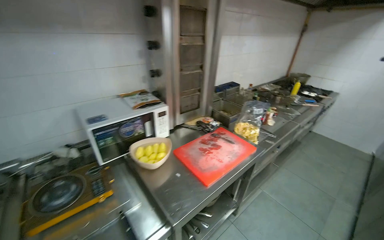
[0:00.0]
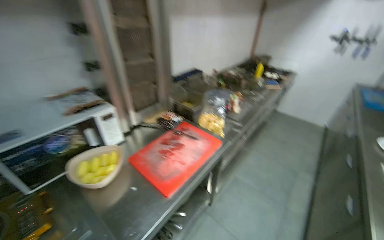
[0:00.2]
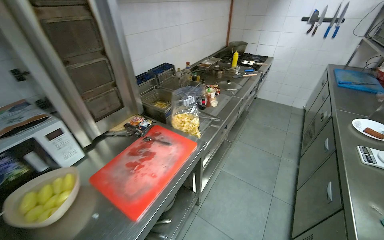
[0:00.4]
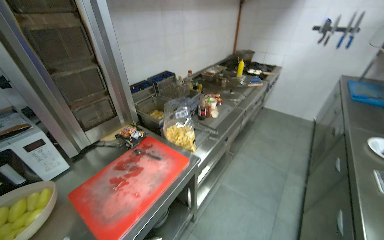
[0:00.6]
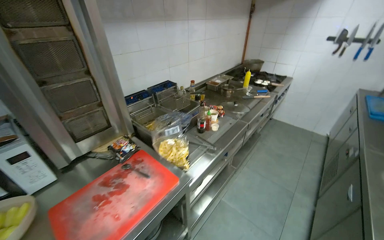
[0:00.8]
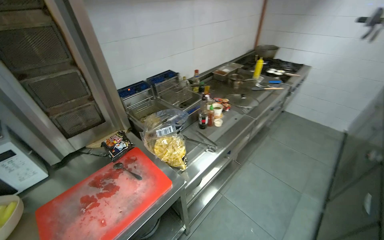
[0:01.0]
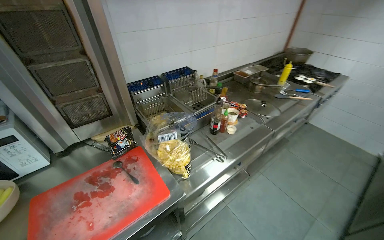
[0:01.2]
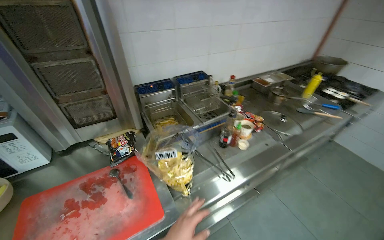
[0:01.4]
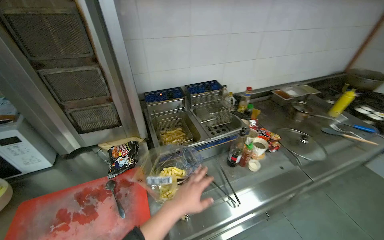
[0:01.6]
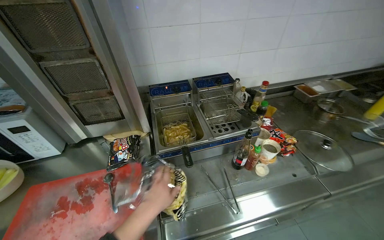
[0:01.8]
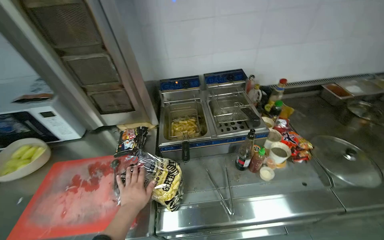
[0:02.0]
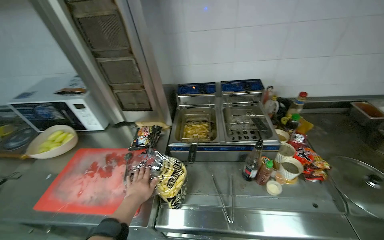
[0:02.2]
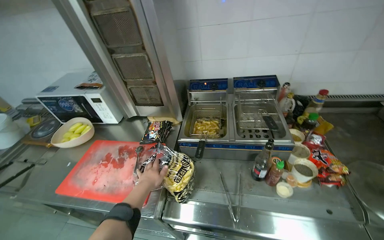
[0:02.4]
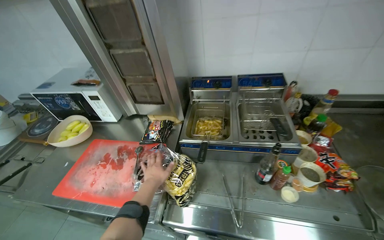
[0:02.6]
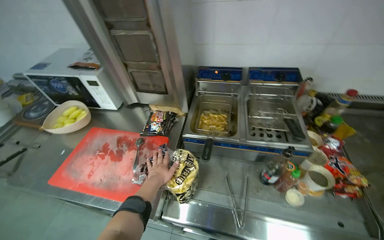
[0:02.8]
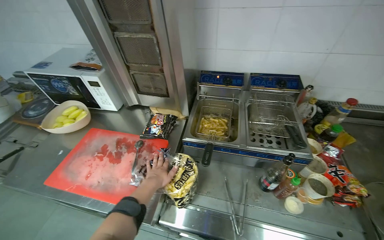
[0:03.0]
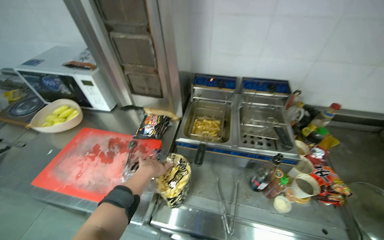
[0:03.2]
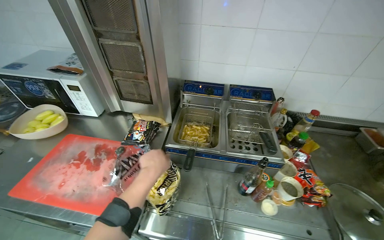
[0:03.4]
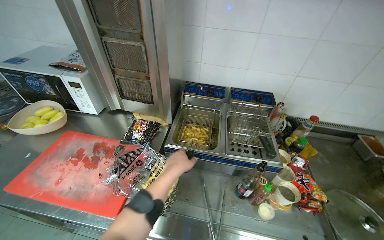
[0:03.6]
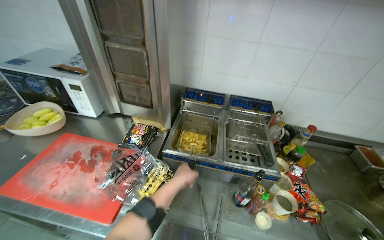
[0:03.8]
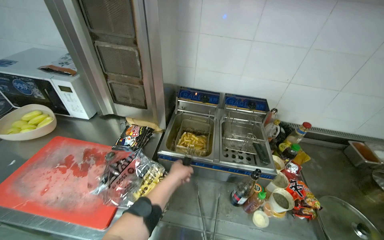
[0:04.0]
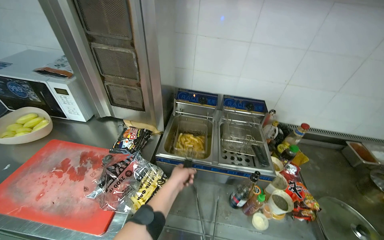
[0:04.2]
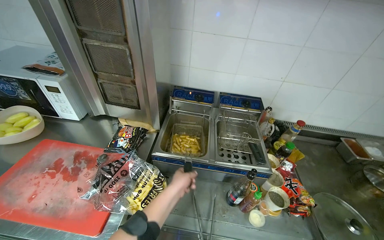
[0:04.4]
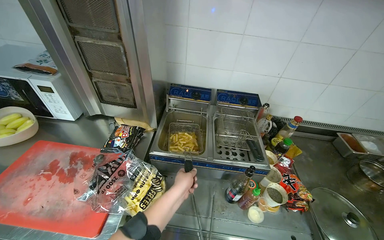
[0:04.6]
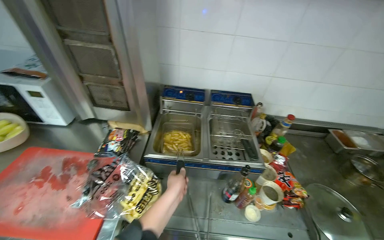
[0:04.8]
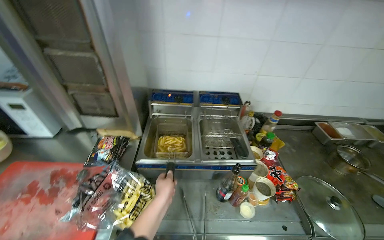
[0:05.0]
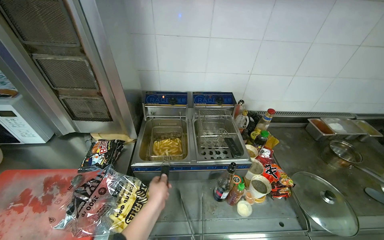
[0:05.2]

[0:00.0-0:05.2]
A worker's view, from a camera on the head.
Job: cooking food.
The whole recording: Frying french fries. The worker fries french fries in the deep fryer, shaking the basket and turning off the machine.
0:00.0 to 0:01.8: The camera travels approximately 1 m. The head turns to the left by about 25 degrees. The camera pitches downward, by some 15 degrees.
0:01.8 to 0:03.4: The head rotates about 25 degrees to the left.

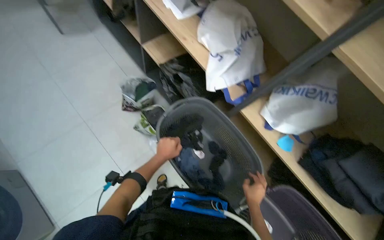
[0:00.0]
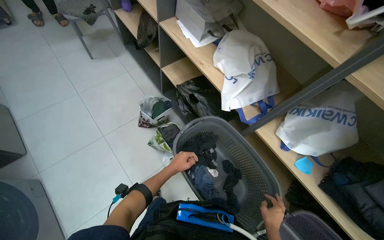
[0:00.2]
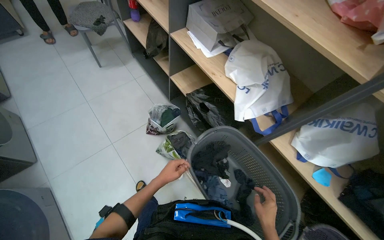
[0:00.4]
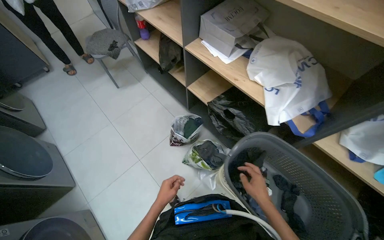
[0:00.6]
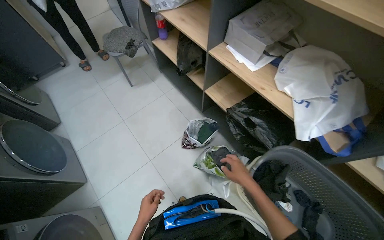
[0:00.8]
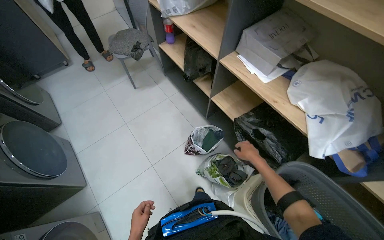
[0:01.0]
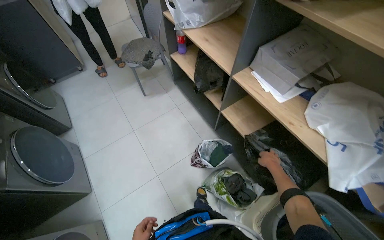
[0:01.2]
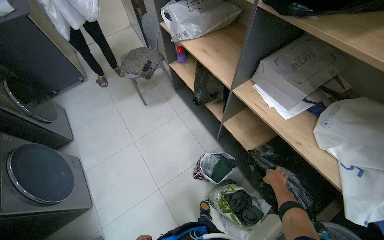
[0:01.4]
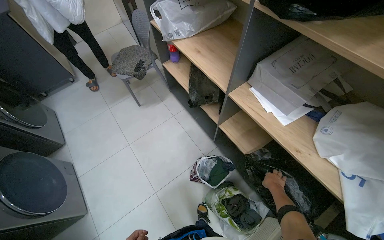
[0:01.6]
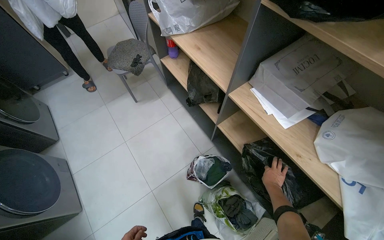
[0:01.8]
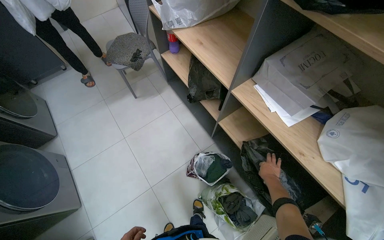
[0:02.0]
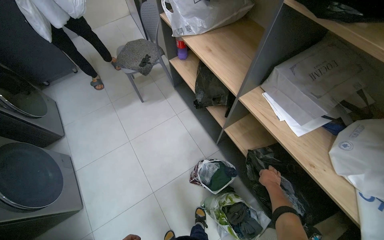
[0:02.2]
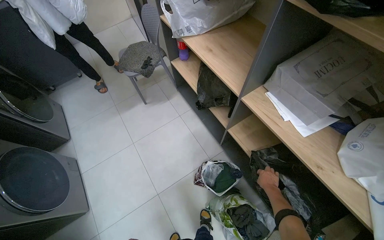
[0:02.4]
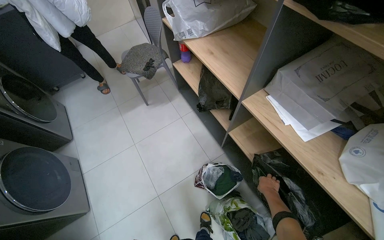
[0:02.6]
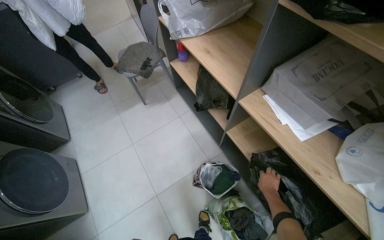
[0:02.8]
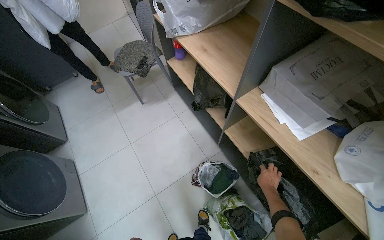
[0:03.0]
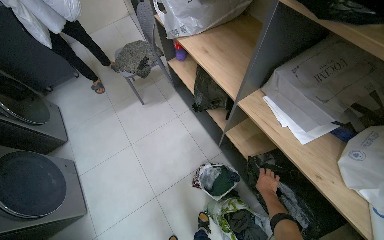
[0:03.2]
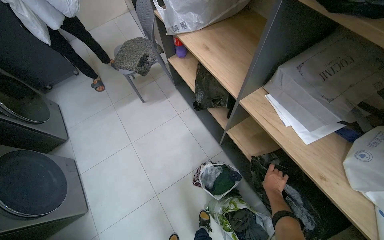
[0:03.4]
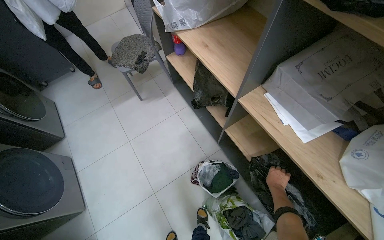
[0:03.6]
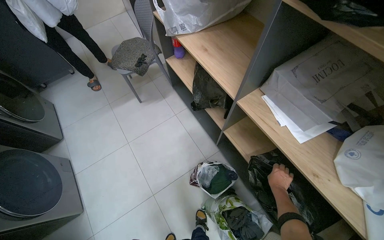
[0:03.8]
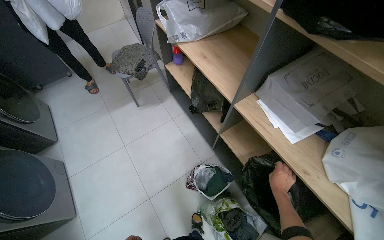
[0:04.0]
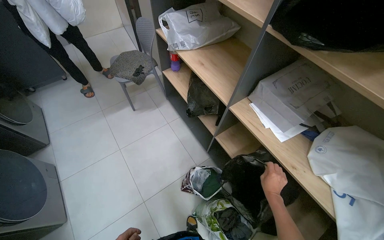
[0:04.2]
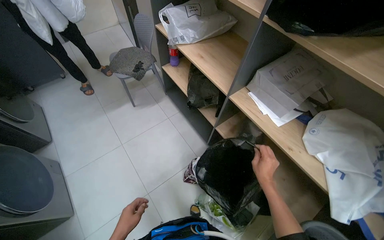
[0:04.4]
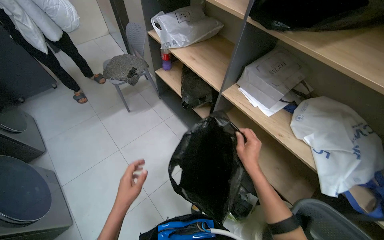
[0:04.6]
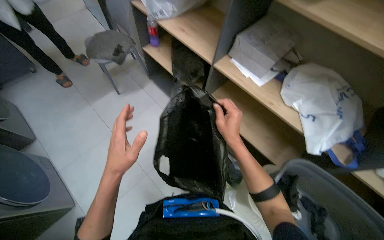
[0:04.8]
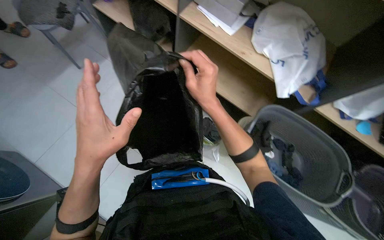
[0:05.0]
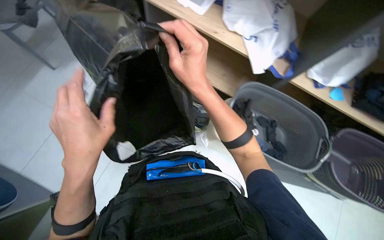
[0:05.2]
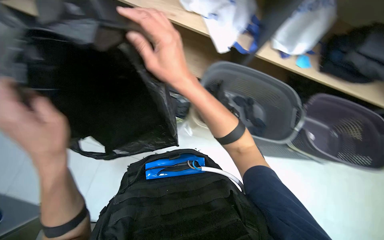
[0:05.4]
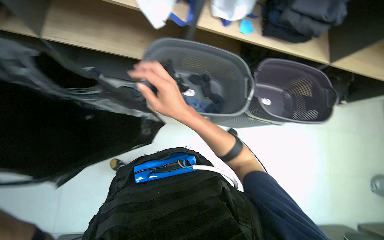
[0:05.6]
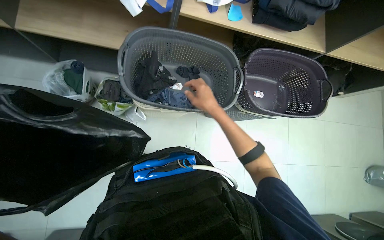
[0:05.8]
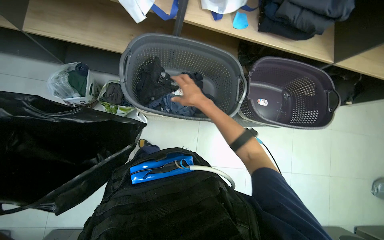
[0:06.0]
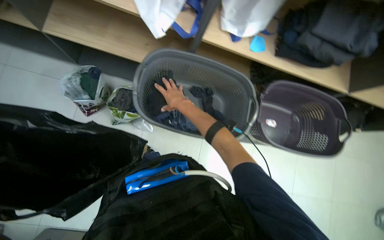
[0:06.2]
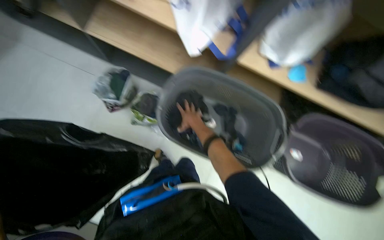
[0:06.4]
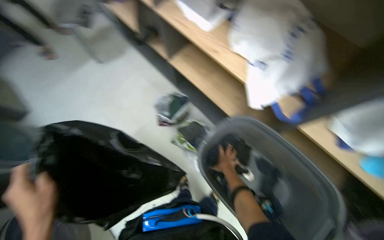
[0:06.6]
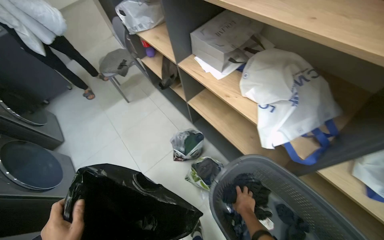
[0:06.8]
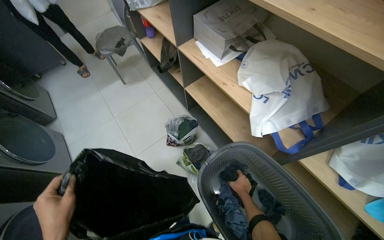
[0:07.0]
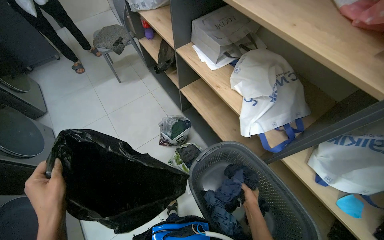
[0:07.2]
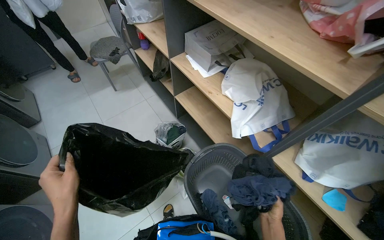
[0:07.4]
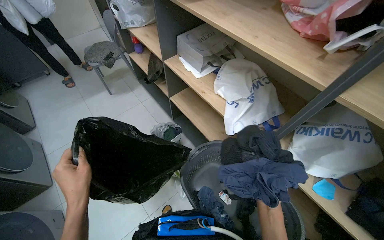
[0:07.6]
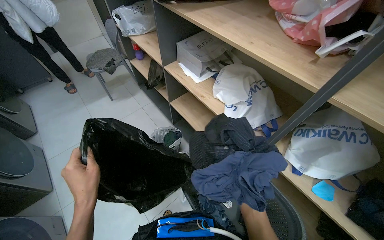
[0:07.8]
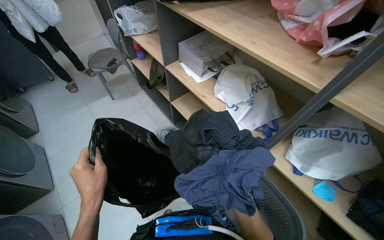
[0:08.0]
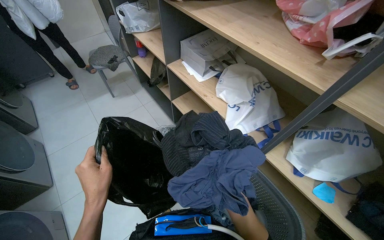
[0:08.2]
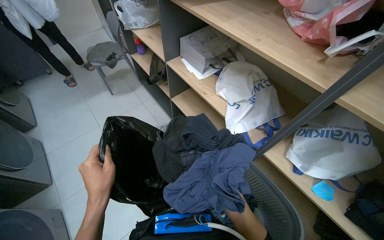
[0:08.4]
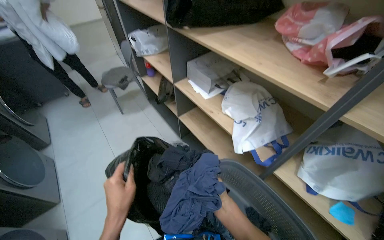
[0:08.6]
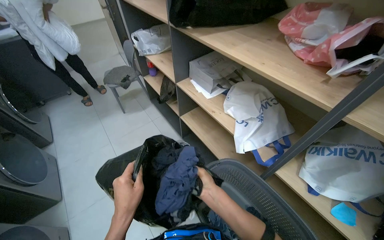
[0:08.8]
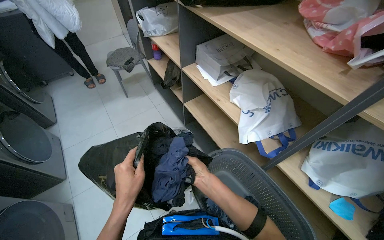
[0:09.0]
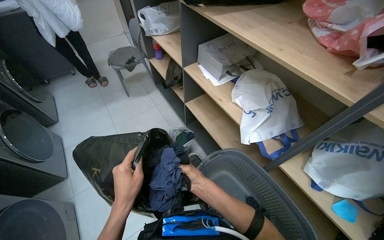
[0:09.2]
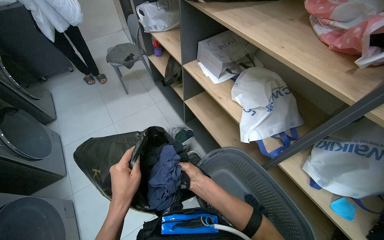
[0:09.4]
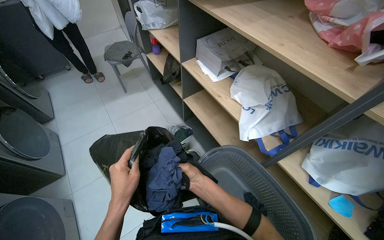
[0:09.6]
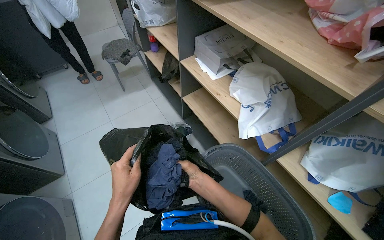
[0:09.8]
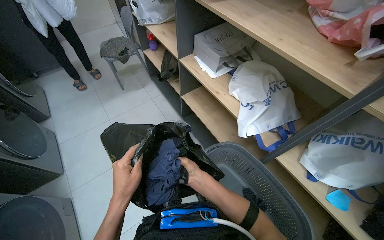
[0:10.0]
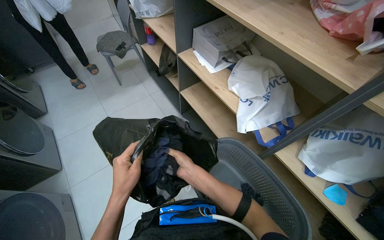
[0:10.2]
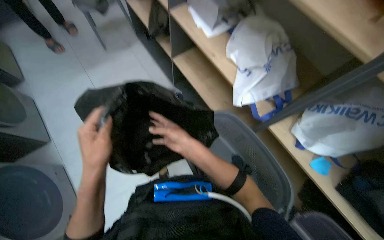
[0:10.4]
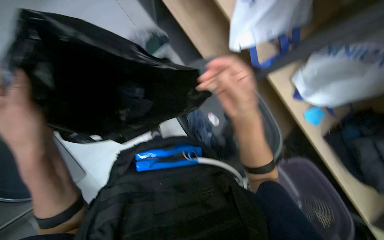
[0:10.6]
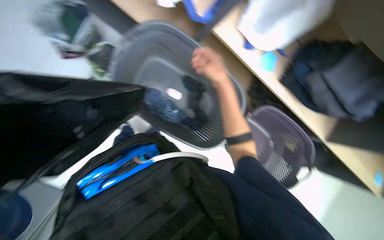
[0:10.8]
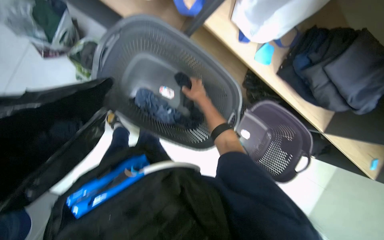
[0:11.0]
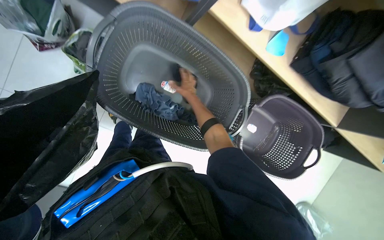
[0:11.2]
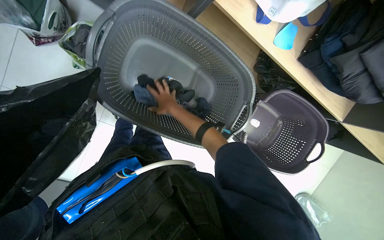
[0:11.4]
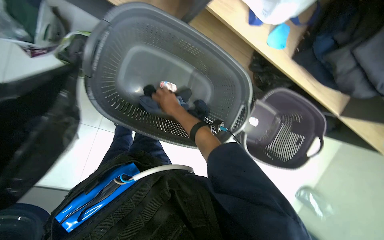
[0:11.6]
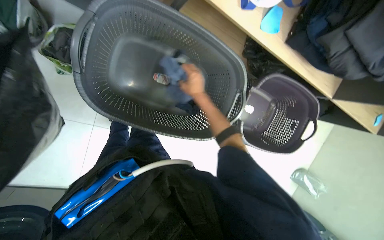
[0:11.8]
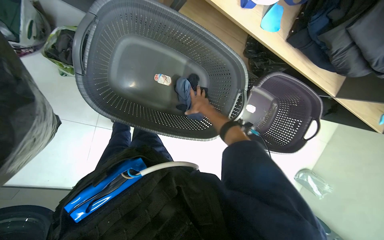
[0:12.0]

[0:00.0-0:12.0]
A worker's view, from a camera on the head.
Job: managing laundry.
The whole recording: Organizing clothes into bag and shelf. The worker transfers clothes between a black bag, a laundry basket, and a shelf.
0:00.0 to 0:01.6: The camera is carried roughly 50 cm. The view swings about 15 degrees to the left.
0:03.0 to 0:04.4: The right hand shifts some 25 cm nearer to the camera and to the left.
0:04.4 to 0:06.0: The head rotates approximately 50 degrees to the right. The camera pitches downward, by about 30 degrees.
0:06.0 to 0:07.6: The wearer looks roughly 50 degrees further to the left. The view tips upward by some 30 degrees.
0:09.0 to 0:10.4: The view tips downward by some 15 degrees.
0:10.4 to 0:12.0: The wearer's head swings about 35 degrees to the right. The view tilts roughly 45 degrees downward.

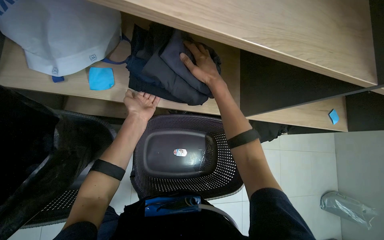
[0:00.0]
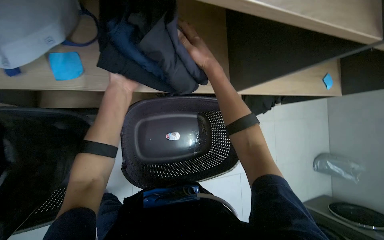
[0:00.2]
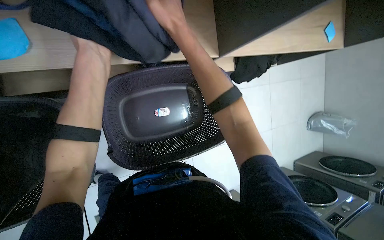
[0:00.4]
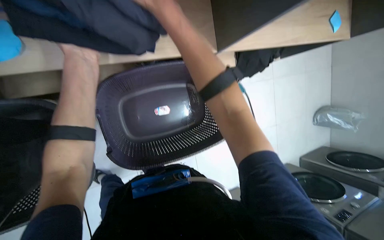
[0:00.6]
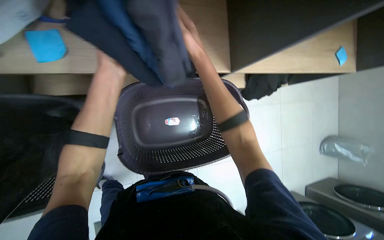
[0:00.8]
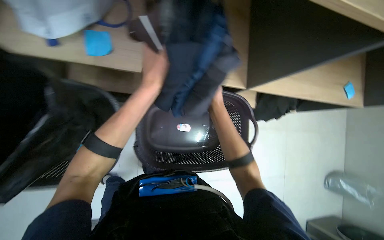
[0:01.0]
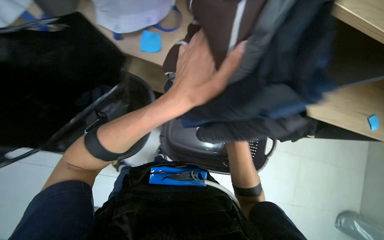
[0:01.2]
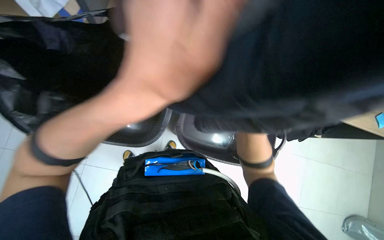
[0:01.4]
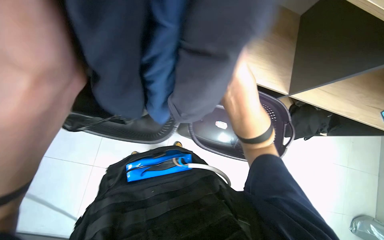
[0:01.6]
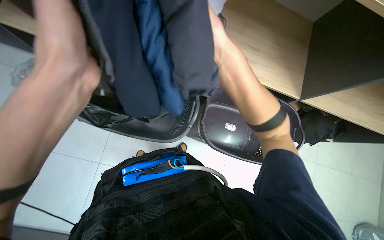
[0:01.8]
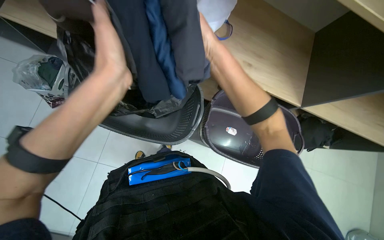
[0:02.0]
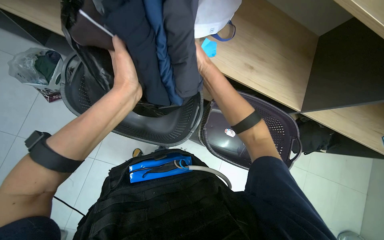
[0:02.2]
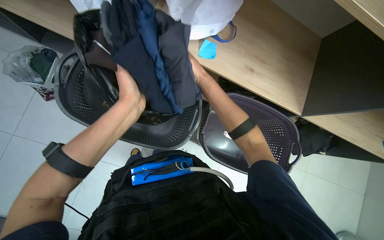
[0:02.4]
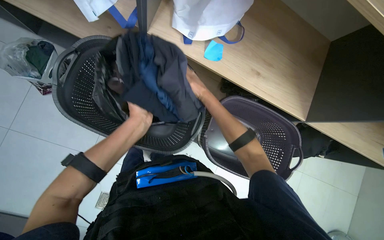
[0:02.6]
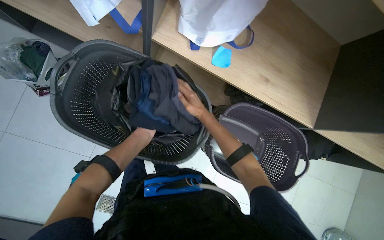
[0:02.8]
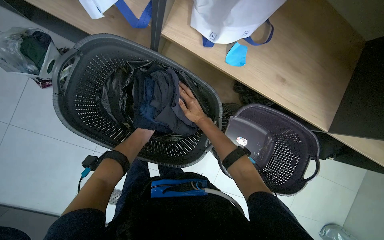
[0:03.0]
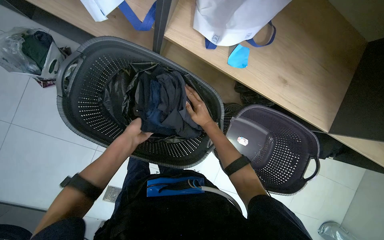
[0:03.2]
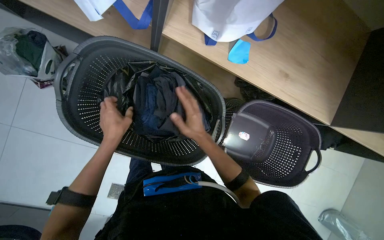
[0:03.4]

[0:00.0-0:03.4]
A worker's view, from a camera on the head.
Job: managing laundry.
The whole recording: Organizing clothes into bag and shelf. The worker transfers clothes between a black bag, a laundry basket, and a shelf.
0:00.0 to 0:01.6: The left hand is displaced nearer to the camera and to the right by approximately 25 cm.
0:01.6 to 0:03.4: The left hand heads farther from the camera and to the left, covering some 35 cm.
